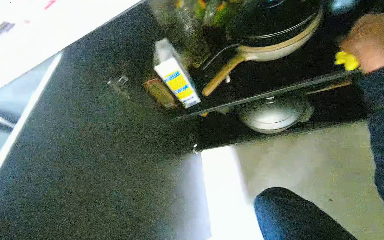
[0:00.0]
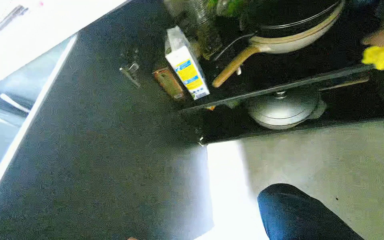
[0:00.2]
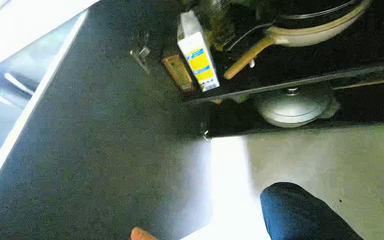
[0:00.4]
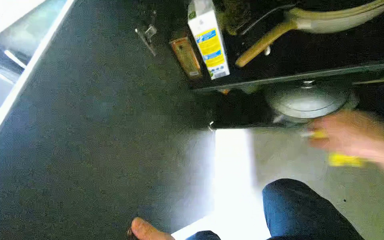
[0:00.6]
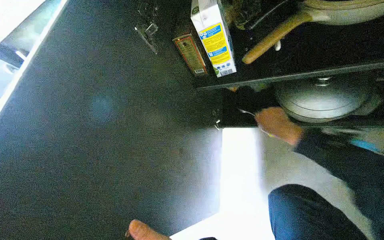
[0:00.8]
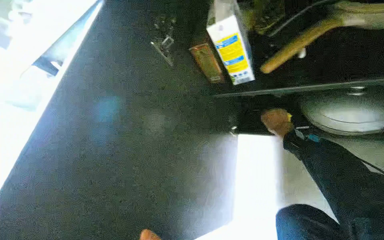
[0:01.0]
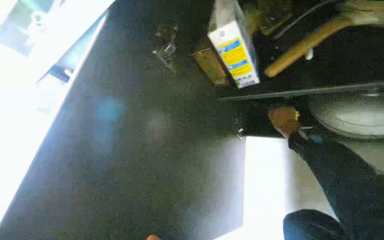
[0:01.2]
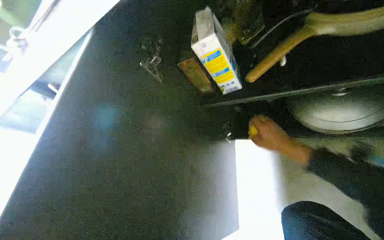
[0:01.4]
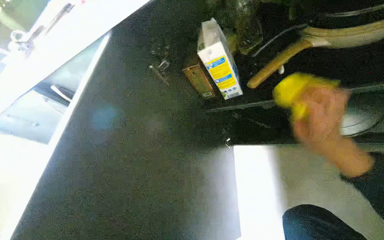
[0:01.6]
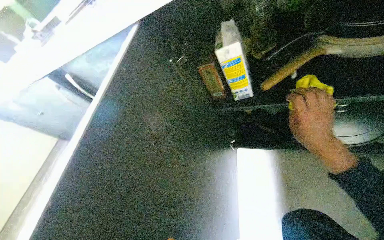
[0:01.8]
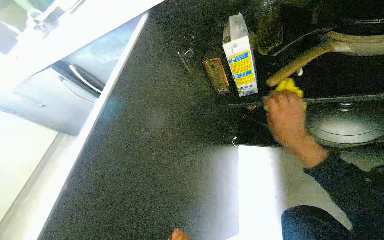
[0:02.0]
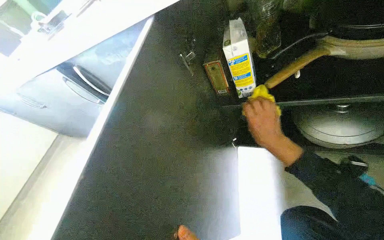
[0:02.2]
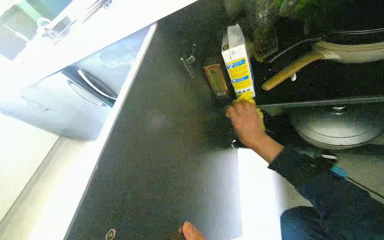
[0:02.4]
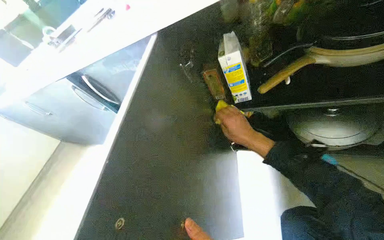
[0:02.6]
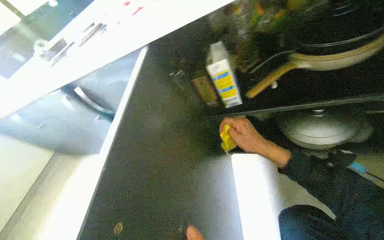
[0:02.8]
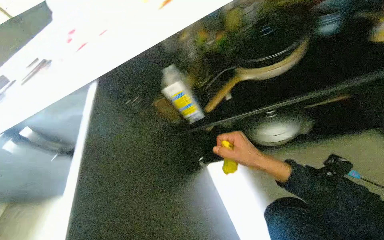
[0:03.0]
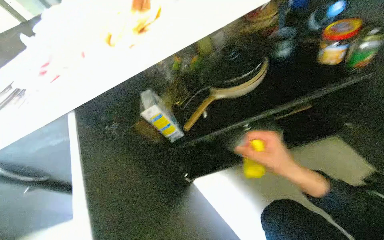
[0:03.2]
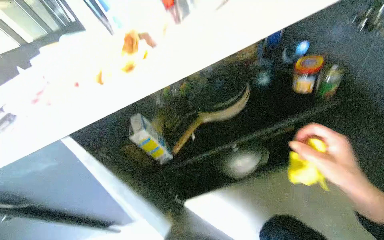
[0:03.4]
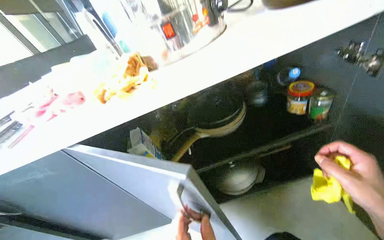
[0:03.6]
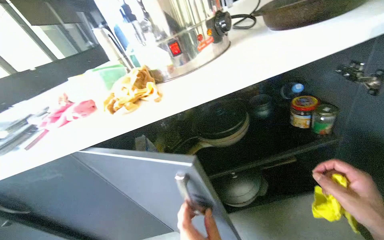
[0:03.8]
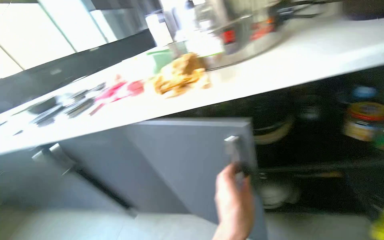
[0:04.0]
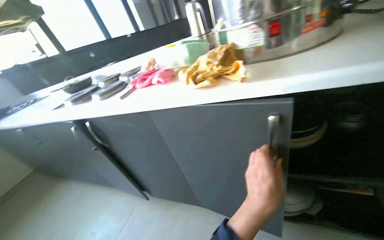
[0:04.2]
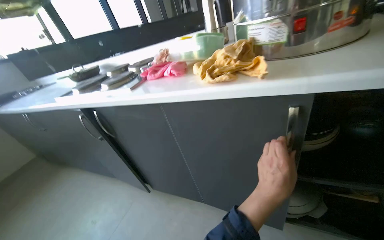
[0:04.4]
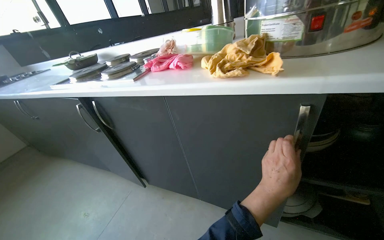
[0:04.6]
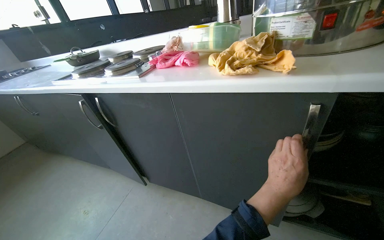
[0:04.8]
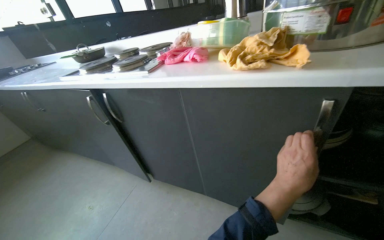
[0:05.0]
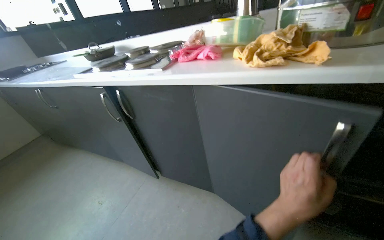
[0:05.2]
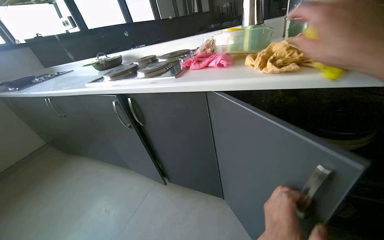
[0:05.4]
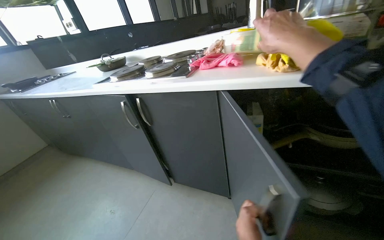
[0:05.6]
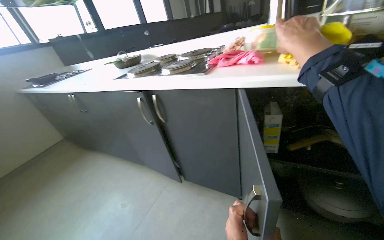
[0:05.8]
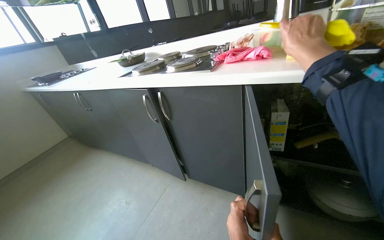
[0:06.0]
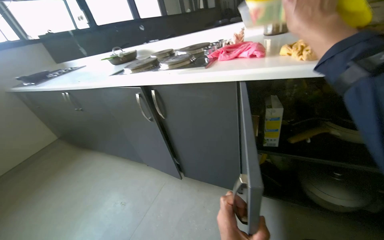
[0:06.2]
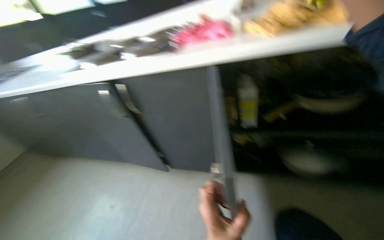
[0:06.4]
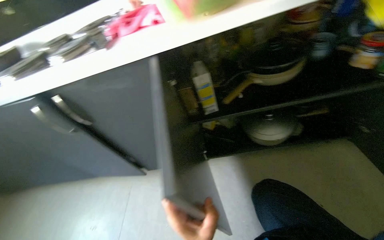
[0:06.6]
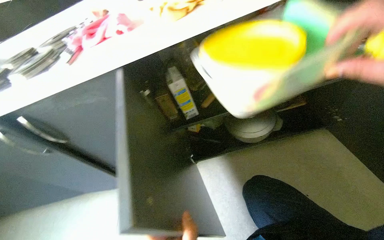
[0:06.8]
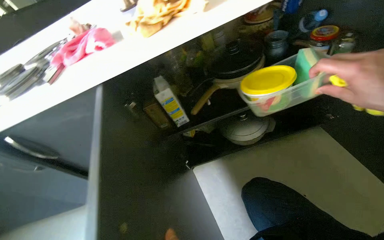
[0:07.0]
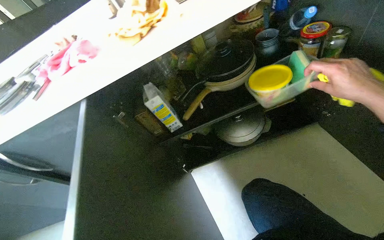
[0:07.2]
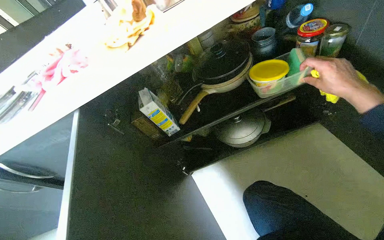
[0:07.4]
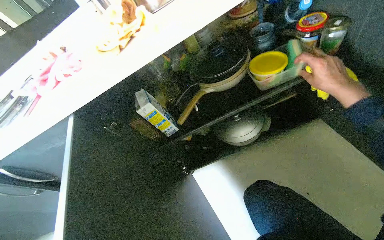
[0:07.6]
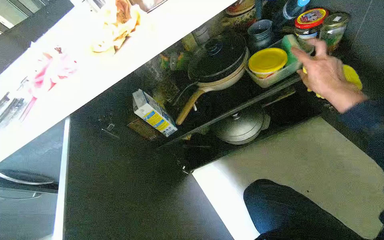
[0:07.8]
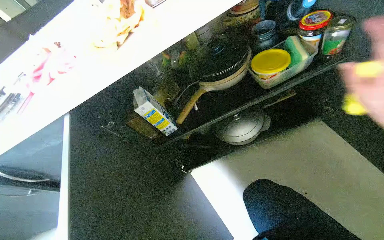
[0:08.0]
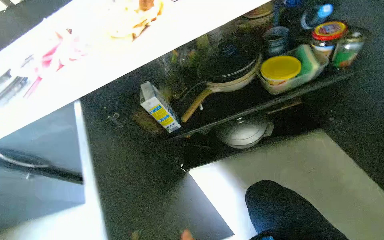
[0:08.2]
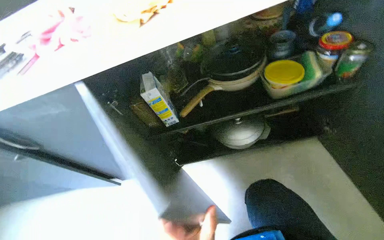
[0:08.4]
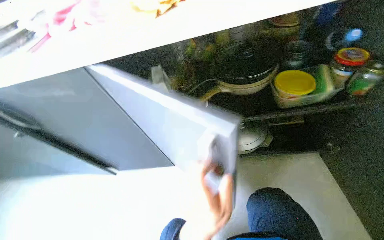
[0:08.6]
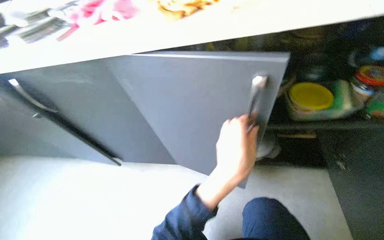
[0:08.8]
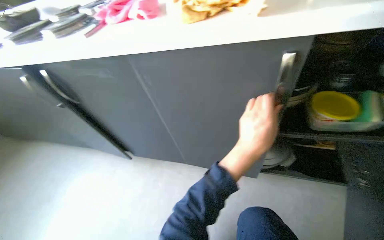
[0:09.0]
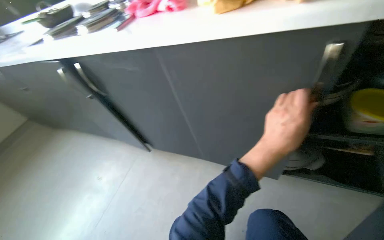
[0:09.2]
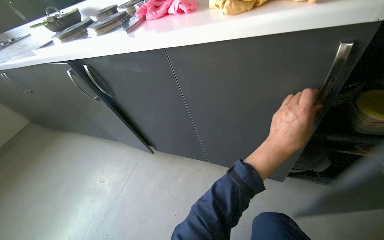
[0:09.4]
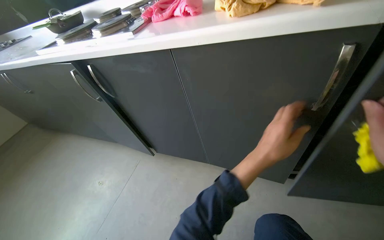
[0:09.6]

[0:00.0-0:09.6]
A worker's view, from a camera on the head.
Job: cleaning kitchen.
The whole recording: Cleaning and organizing kitchen cabinet. The worker wipes the inside of the kitchen cabinet, organizes items, and closes the door.
0:01.6 to 0:03.2: The wearer's head swings approximately 20 degrees to the right. The wearer looks approximately 20 degrees further upward.
0:03.2 to 0:04.8: The head rotates some 35 degrees to the left.
0:06.4 to 0:08.0: The wearer's head swings about 30 degrees to the right.
0:08.0 to 0:09.6: The wearer's head swings approximately 35 degrees to the left.

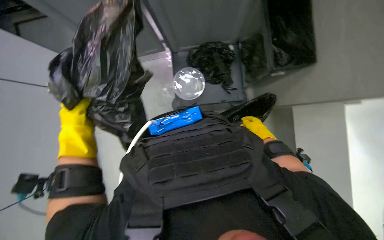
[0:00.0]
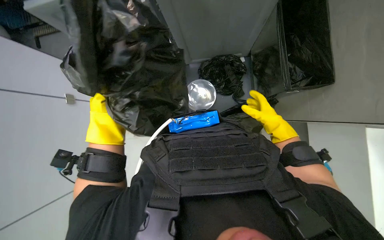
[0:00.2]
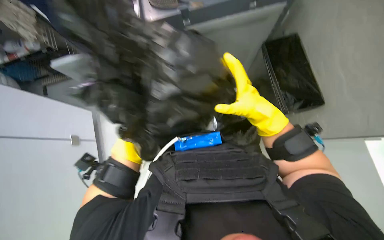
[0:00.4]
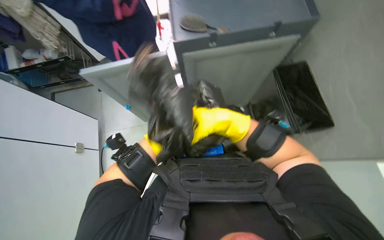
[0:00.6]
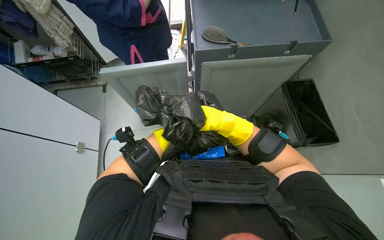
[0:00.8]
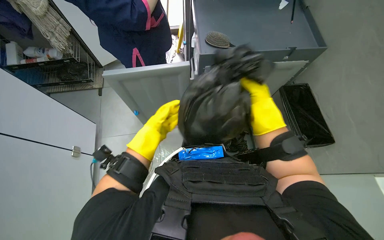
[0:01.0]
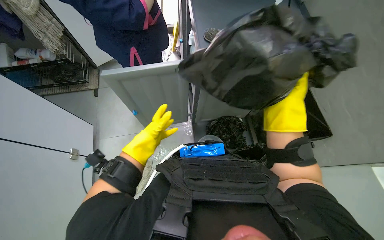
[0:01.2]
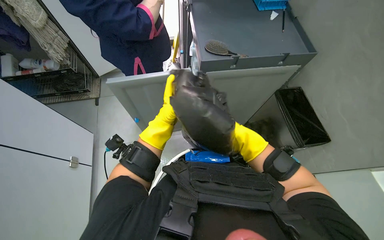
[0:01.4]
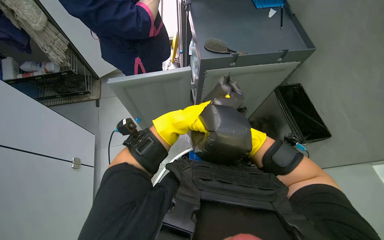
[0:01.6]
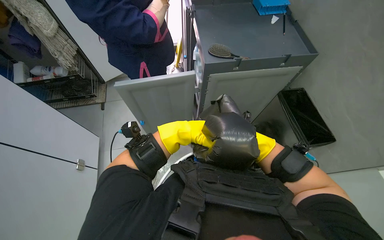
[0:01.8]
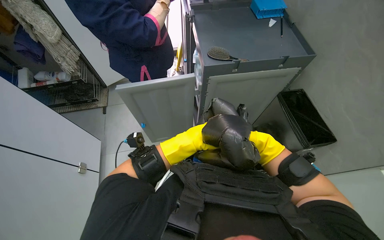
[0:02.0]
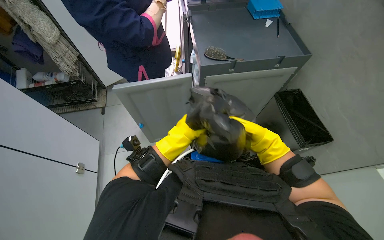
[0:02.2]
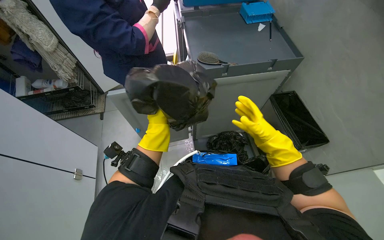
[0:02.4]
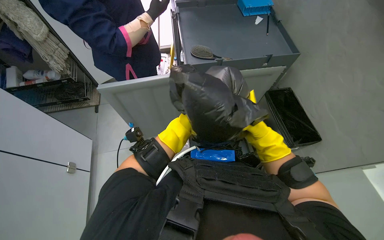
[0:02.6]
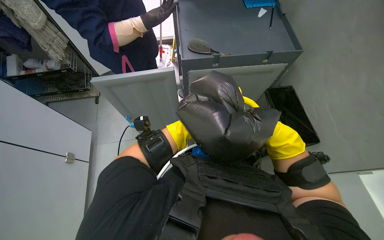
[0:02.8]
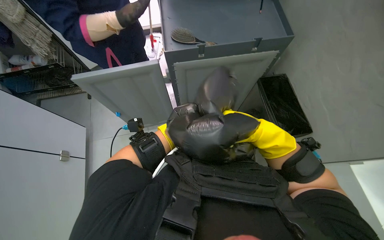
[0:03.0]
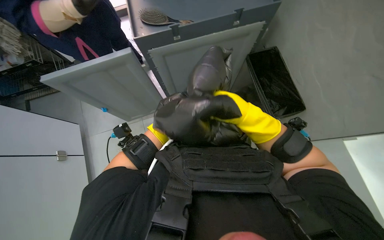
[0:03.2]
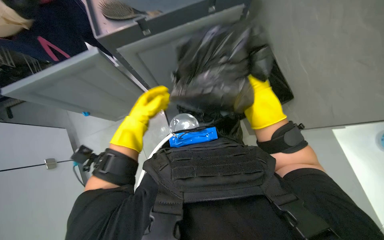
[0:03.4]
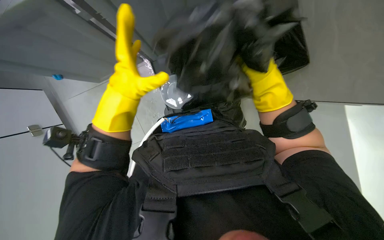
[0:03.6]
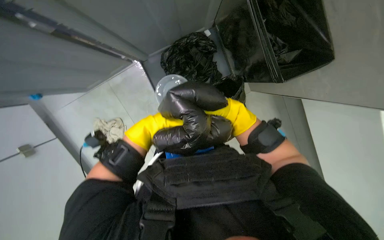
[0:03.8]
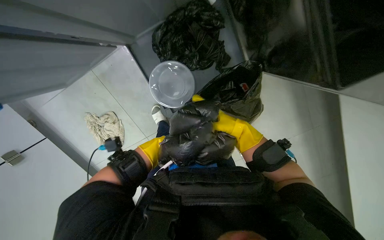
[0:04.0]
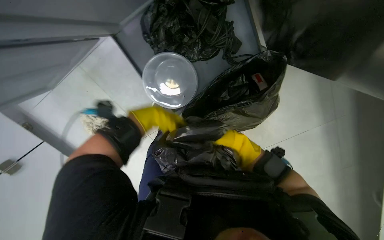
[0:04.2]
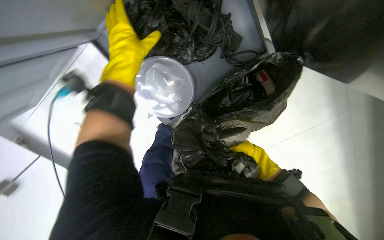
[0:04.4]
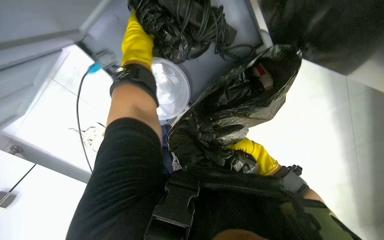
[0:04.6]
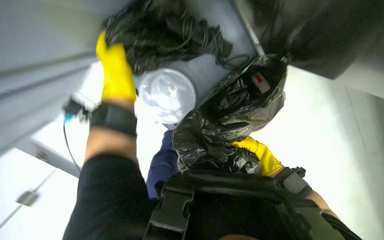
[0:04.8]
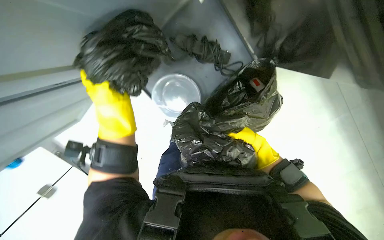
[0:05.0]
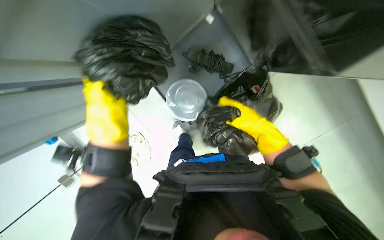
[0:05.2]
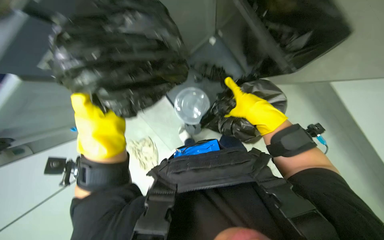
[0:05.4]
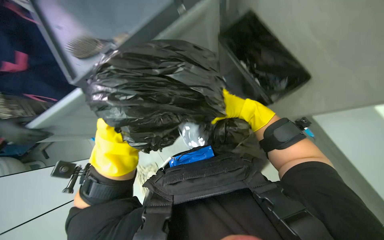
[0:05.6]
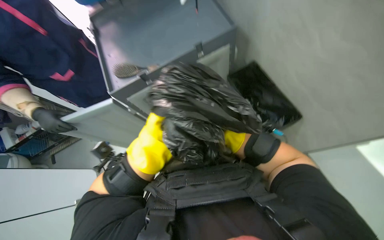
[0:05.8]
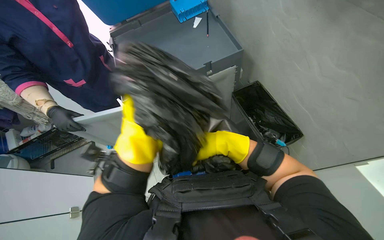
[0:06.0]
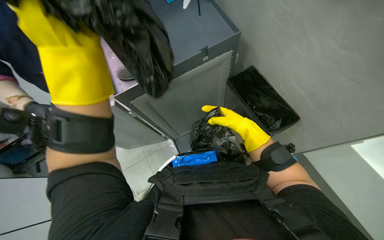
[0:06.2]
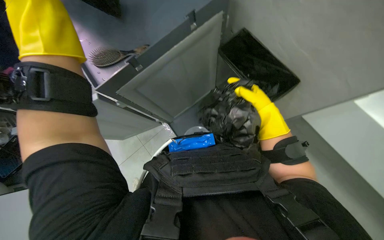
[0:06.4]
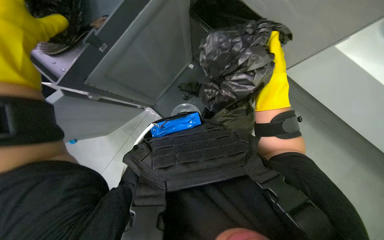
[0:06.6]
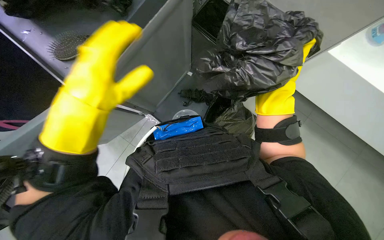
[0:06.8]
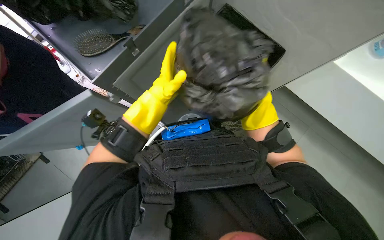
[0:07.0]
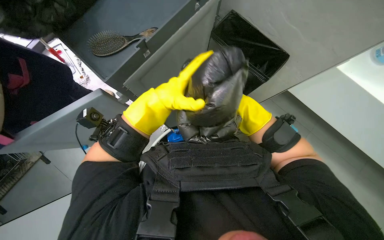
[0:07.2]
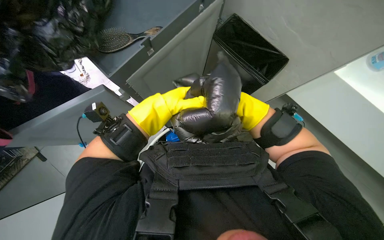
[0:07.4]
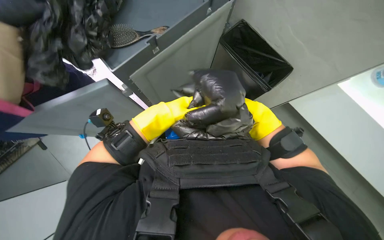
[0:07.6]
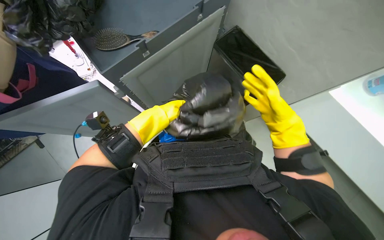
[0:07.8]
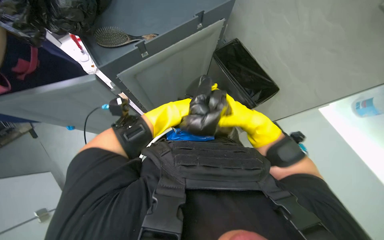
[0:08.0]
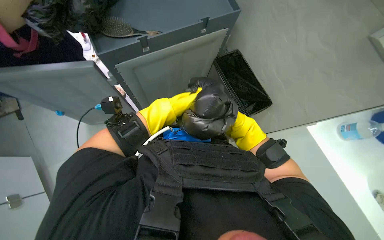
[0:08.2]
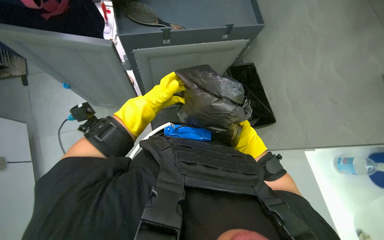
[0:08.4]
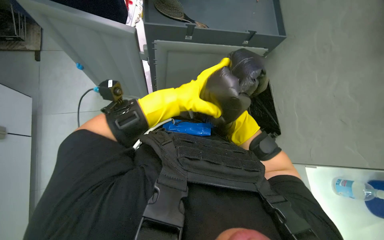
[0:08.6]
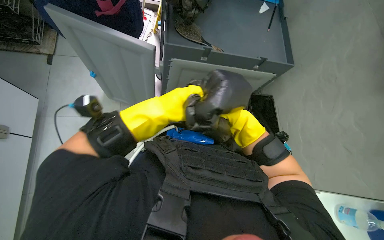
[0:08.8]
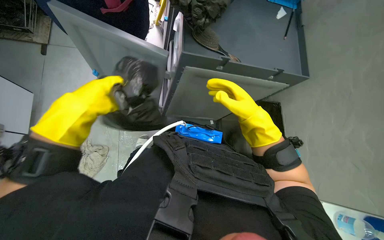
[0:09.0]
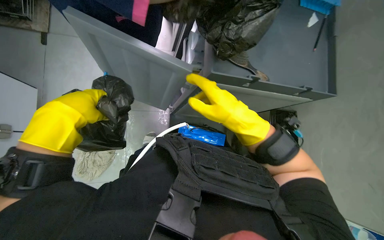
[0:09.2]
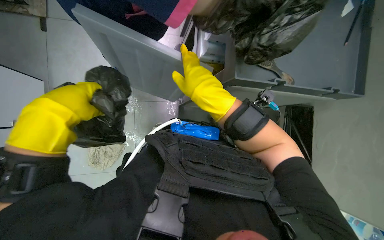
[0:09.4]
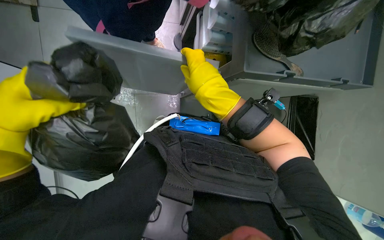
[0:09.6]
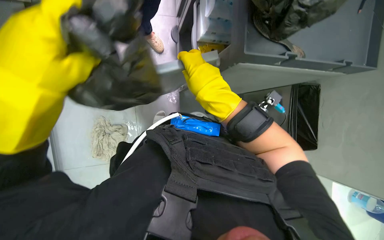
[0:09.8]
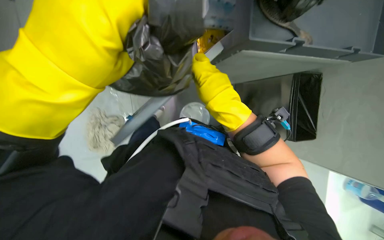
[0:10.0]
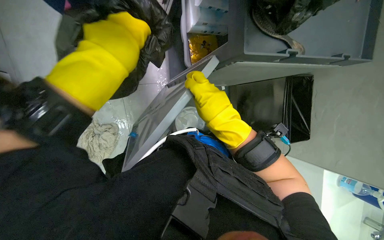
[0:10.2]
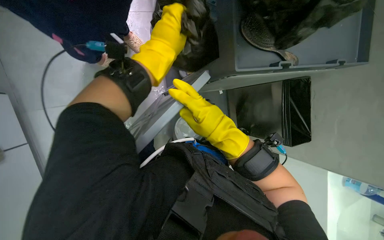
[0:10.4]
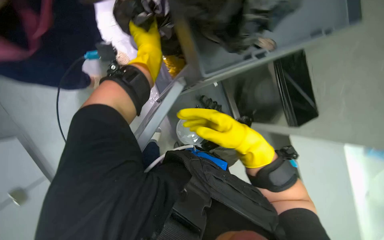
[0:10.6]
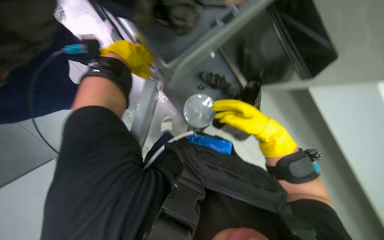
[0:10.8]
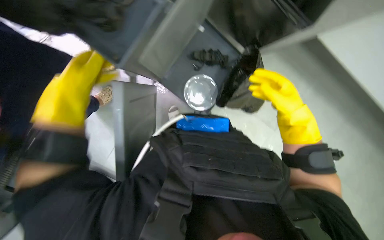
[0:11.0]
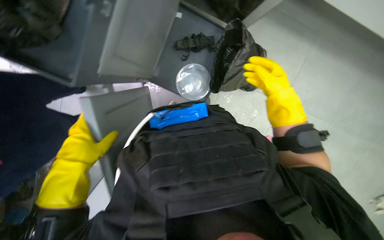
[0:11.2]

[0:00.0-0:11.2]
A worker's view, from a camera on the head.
Job: preparing cleaning supplies.
The whole recording: Organizing items on cleaning cart. The worker places trash bags and other items into the cleaning cart compartments.
0:00.0 to 0:01.6: The view tips upward by some 15 degrees. The right hand goes nearer and farther, about 25 cm each way, reversing 2 times.
0:03.2 to 0:04.8: The wearer looks about 15 degrees further downward. The left hand swings nearer and farther, roughly 25 cm each way, with 3 reversals; the right hand travels farther from the camera by about 30 cm.
0:04.8 to 0:06.4: The camera sweeps to the left, by some 15 degrees. The wearer looks about 15 degrees further upward.
0:06.4 to 0:08.0: The camera pitches upward, by some 15 degrees. The right hand reaches roughly 10 cm farther from the camera, then returns.
0:08.0 to 0:09.6: The camera travels approximately 40 cm. The camera pitches downward, by roughly 15 degrees. The scene rotates clockwise by about 30 degrees.
0:09.6 to 0:11.2: The camera is aimed approximately 20 degrees further to the left. The view tilts roughly 25 degrees downward. Everything in view rotates approximately 65 degrees counterclockwise.
